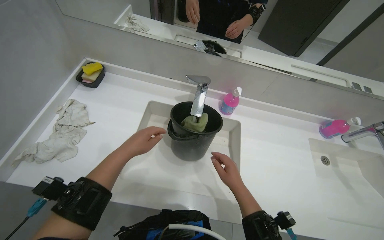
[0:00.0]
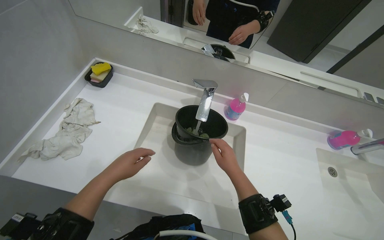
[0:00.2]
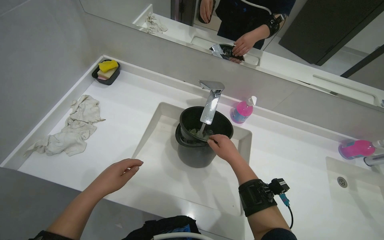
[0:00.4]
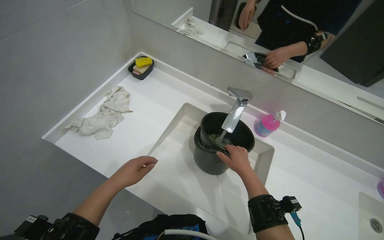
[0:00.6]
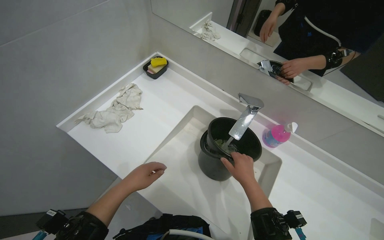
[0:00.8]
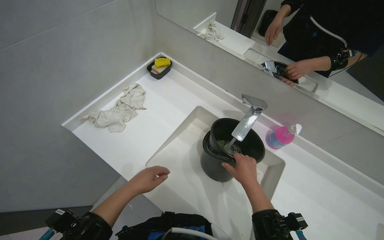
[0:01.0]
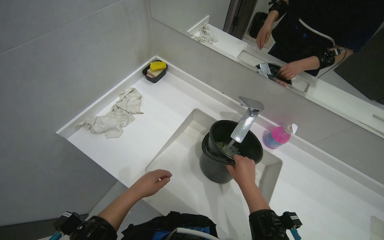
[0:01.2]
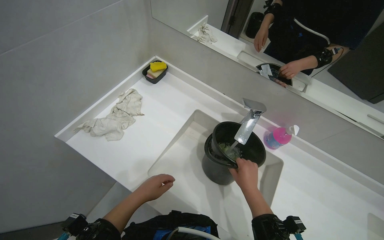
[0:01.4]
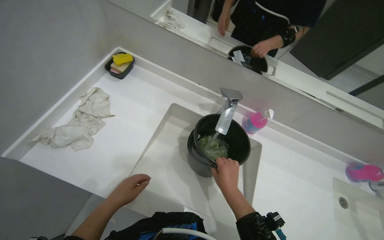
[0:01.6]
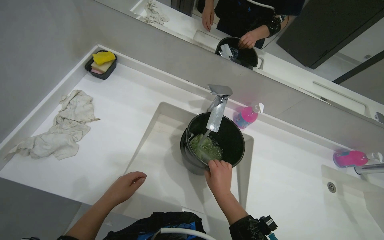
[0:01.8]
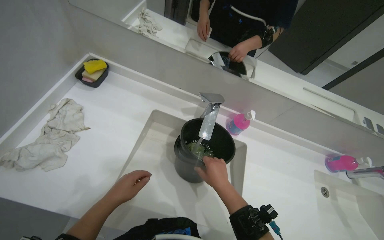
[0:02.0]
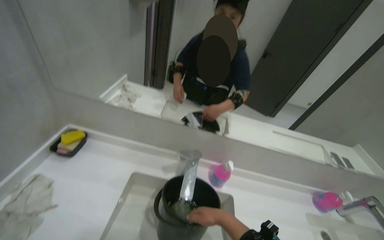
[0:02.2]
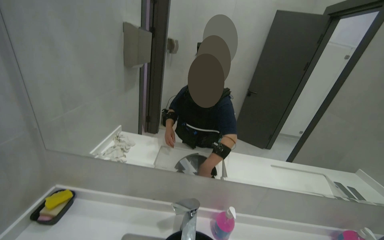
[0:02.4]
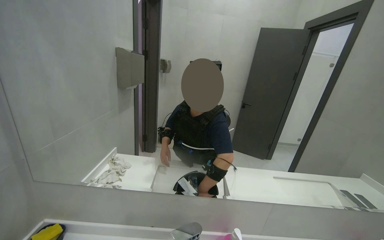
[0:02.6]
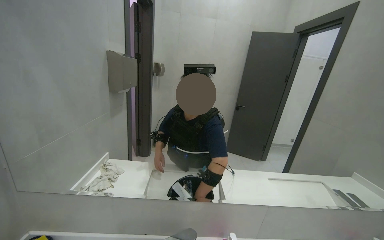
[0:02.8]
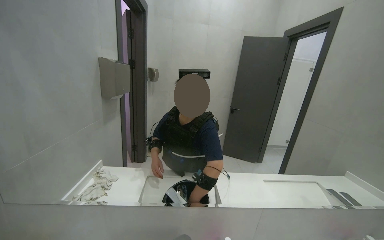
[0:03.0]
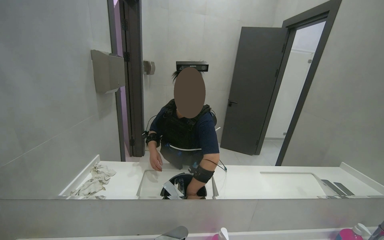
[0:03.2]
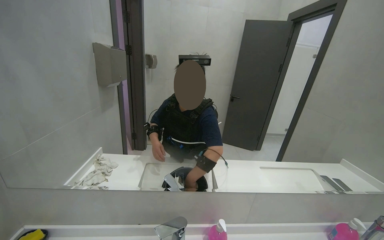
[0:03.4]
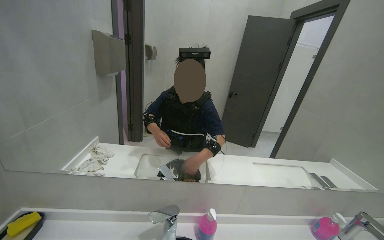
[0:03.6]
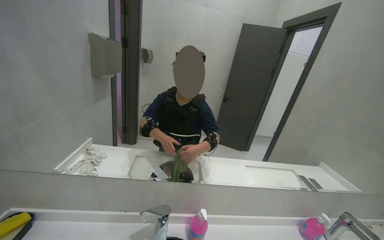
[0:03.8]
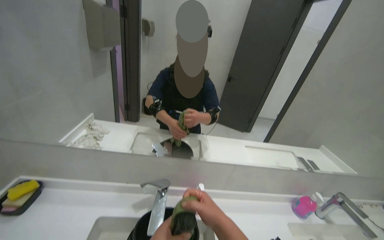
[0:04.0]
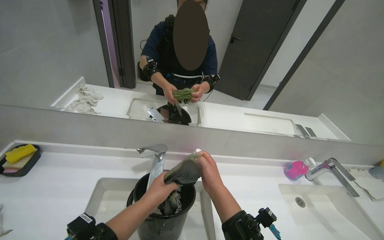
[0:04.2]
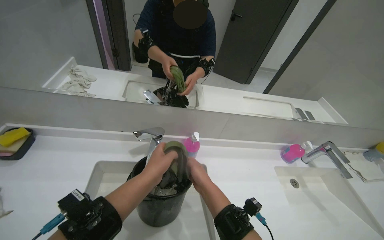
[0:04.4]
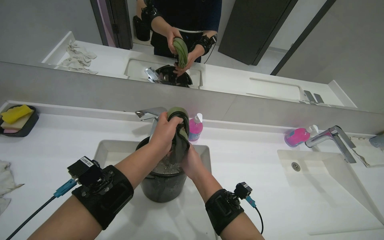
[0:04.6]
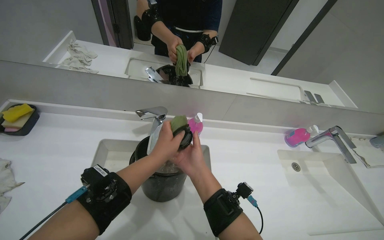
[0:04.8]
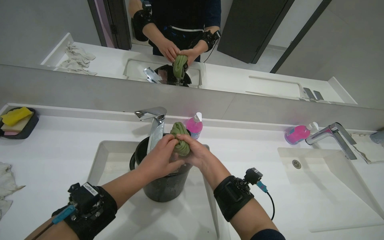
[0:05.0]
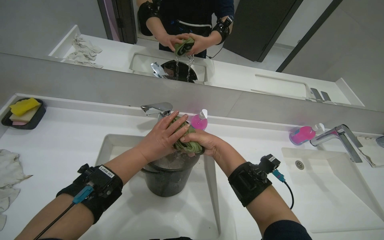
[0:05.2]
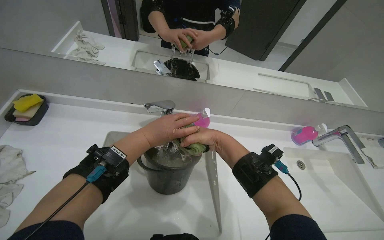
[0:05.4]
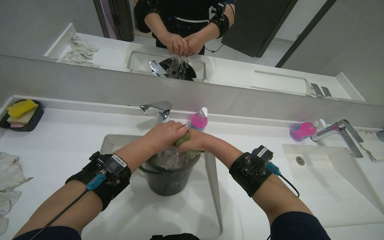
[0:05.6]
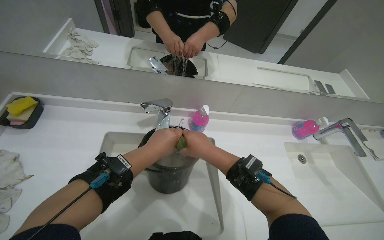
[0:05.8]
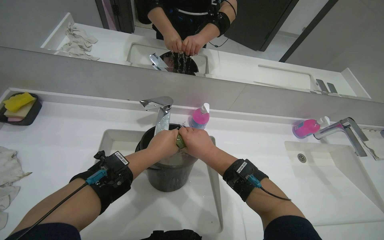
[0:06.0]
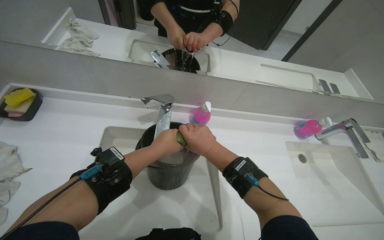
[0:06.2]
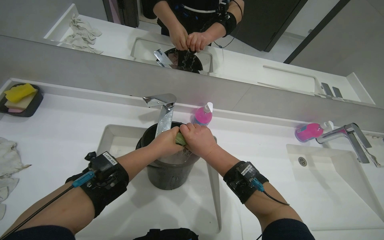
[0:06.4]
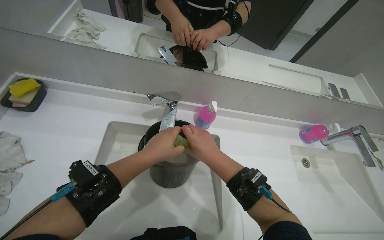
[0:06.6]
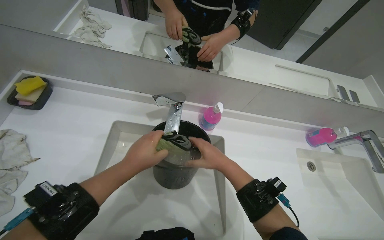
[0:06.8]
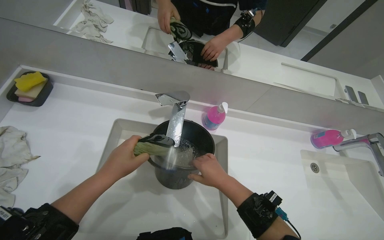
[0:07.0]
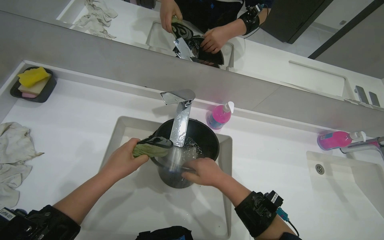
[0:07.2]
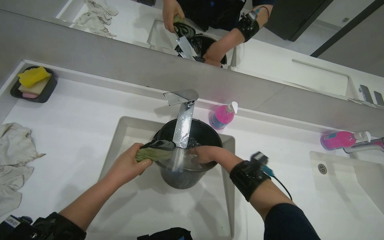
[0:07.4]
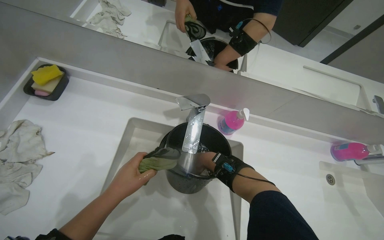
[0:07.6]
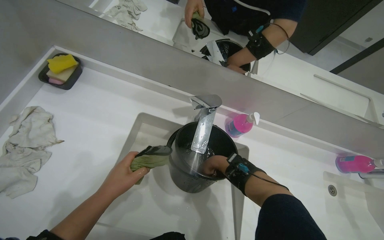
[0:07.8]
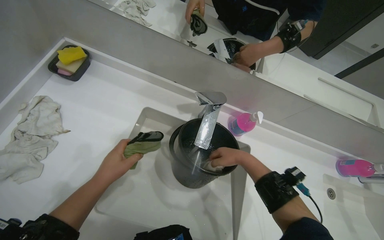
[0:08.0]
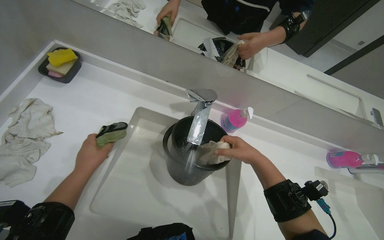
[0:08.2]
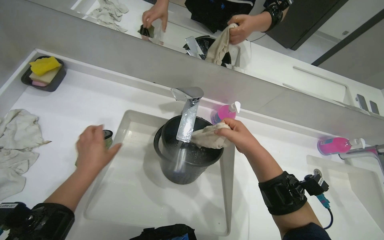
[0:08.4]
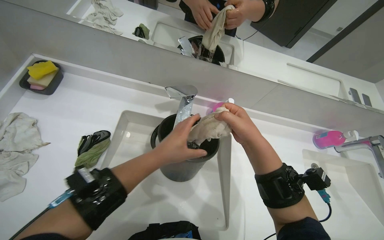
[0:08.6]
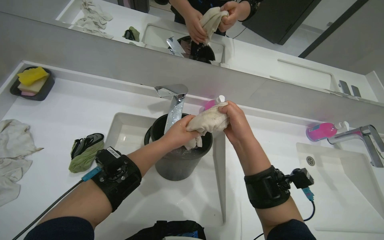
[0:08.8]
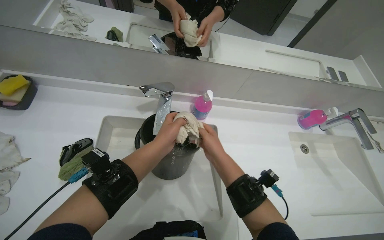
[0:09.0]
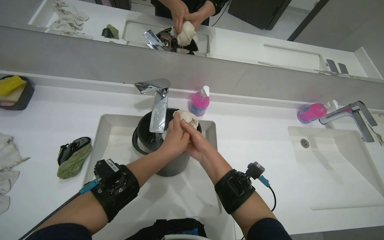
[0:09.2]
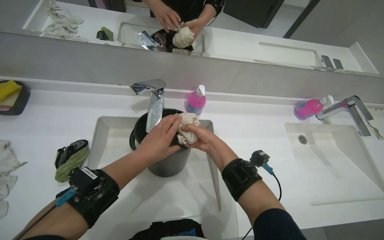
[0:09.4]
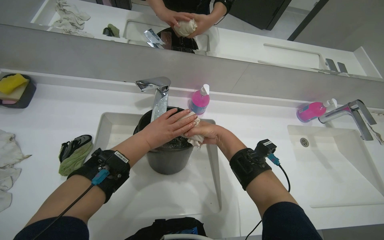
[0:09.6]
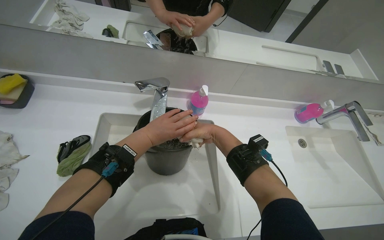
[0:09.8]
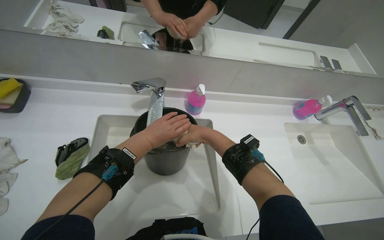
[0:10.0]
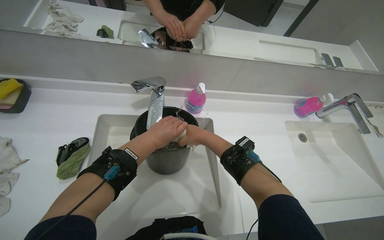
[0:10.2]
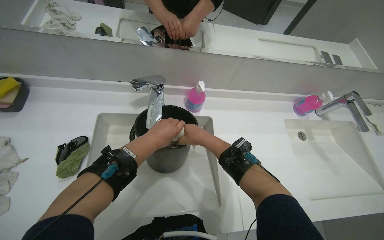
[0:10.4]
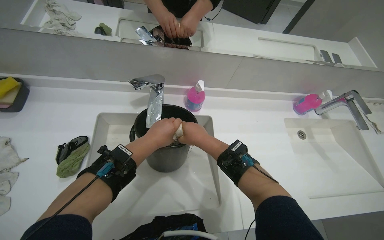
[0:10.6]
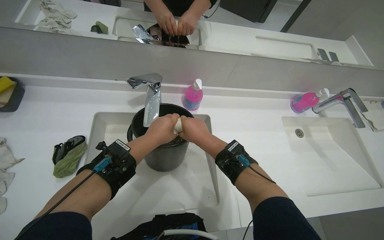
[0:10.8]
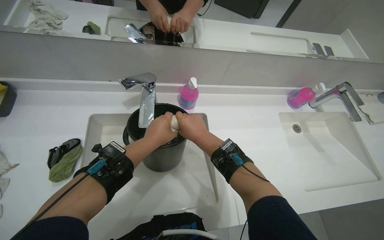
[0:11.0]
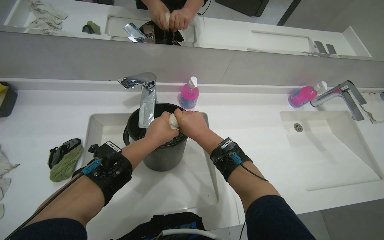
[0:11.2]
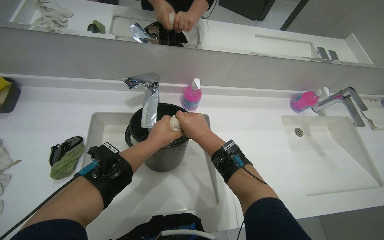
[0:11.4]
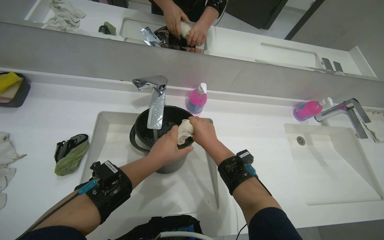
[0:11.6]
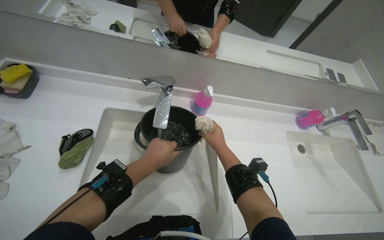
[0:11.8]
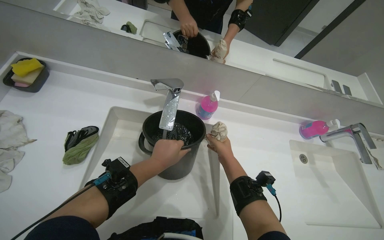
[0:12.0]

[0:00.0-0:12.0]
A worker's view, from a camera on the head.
Job: preparing cleaning supplies.
The whole recording: Washing cleaning cloths. The worker fills a bucket with water and washes cleaning cloths in the sink.
0:00.0 to 0:01.6: The left hand is displaced down the picture by about 10 cm.
0:01.6 to 0:03.0: The wearer's head swings about 30 degrees to the right. The view tips upward by approximately 40 degrees.
0:03.0 to 0:04.4: The view tilts approximately 30 degrees downward.
0:04.4 to 0:06.0: The hands are busy where they are.
0:06.0 to 0:07.6: The right hand is displaced farther from the camera by roughly 20 cm. The left hand moves to the left, roughly 15 cm.
0:07.6 to 0:09.0: The left hand is displaced to the right by some 20 cm. The right hand moves nearer to the camera, roughly 10 cm.
0:09.0 to 0:10.4: The hands are busy where they are.
0:10.4 to 0:12.0: The right hand is displaced farther from the camera by about 10 cm.

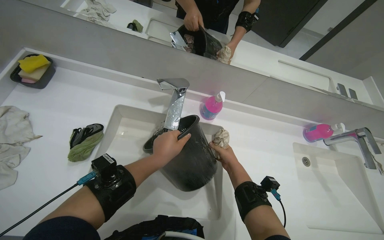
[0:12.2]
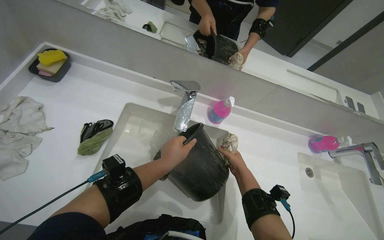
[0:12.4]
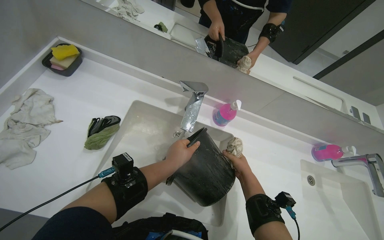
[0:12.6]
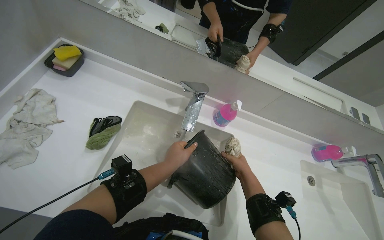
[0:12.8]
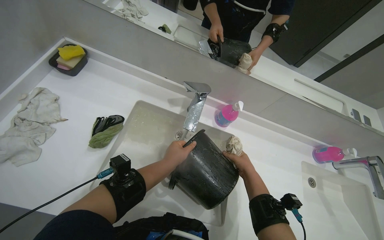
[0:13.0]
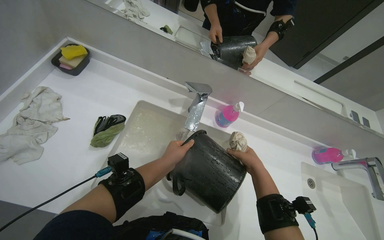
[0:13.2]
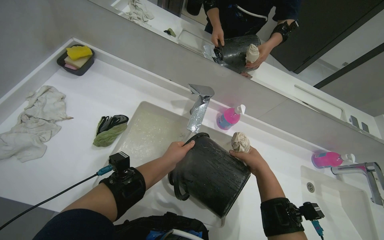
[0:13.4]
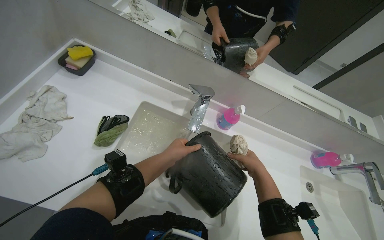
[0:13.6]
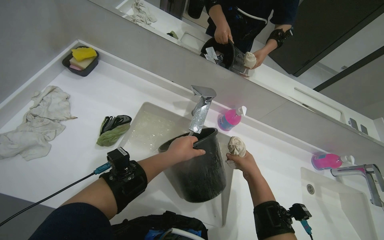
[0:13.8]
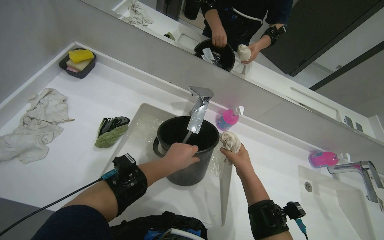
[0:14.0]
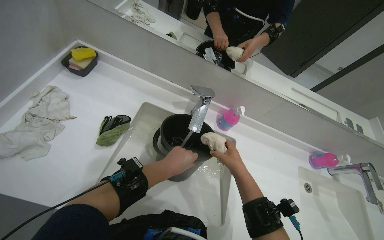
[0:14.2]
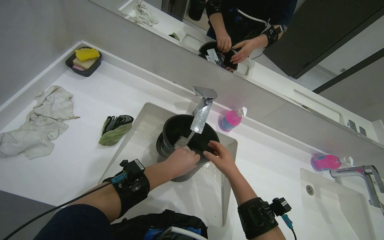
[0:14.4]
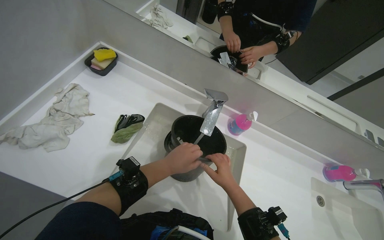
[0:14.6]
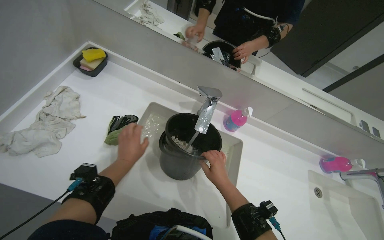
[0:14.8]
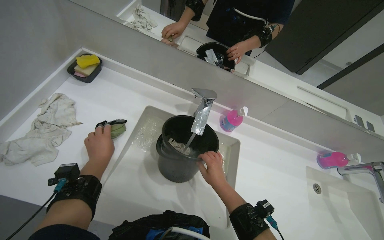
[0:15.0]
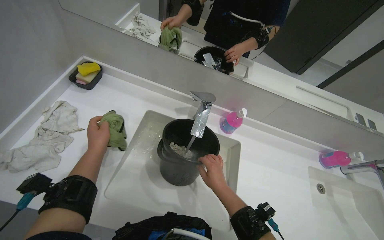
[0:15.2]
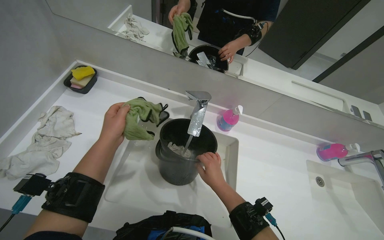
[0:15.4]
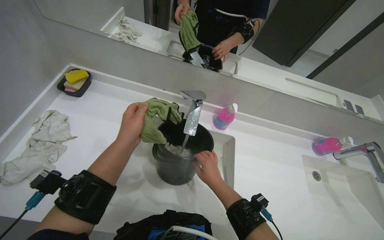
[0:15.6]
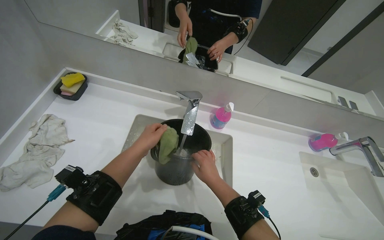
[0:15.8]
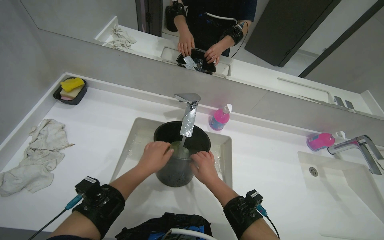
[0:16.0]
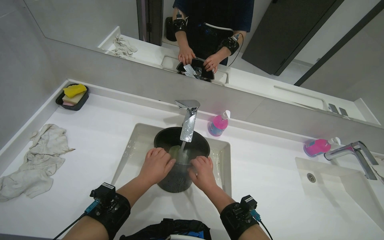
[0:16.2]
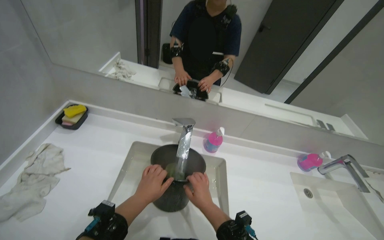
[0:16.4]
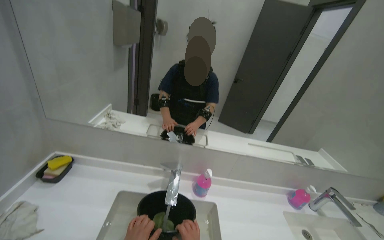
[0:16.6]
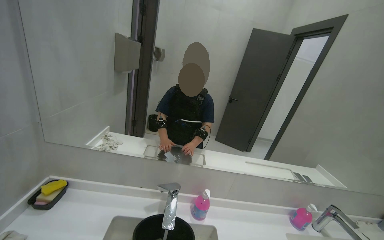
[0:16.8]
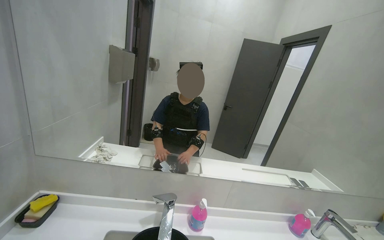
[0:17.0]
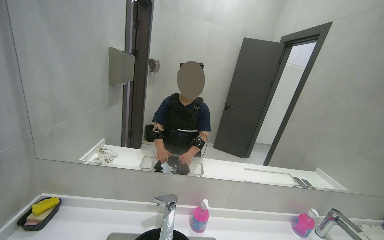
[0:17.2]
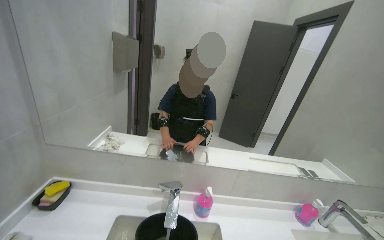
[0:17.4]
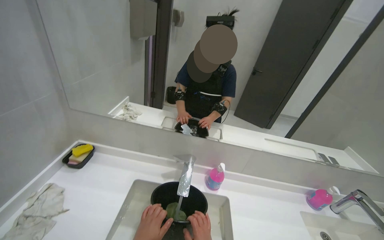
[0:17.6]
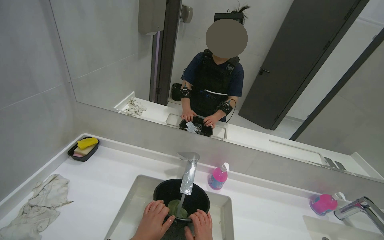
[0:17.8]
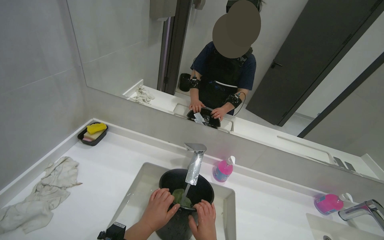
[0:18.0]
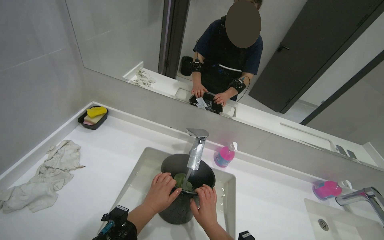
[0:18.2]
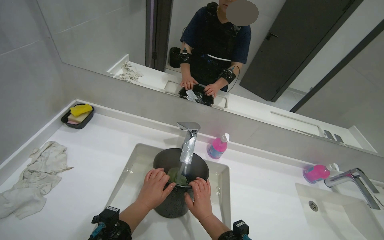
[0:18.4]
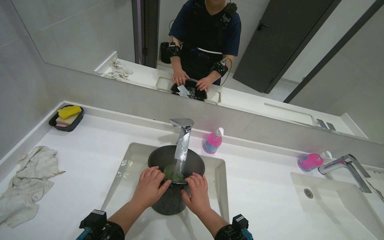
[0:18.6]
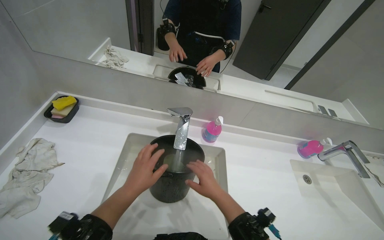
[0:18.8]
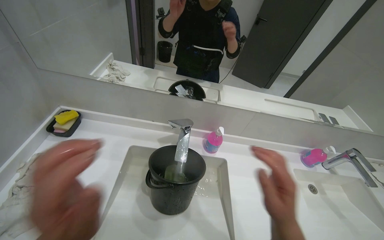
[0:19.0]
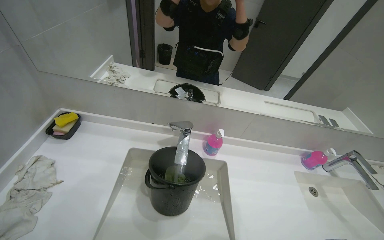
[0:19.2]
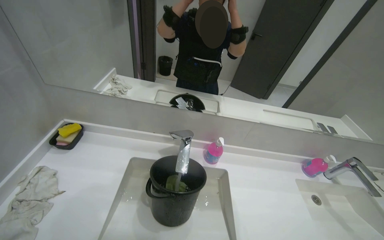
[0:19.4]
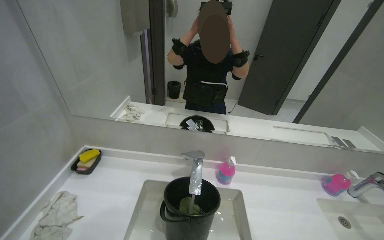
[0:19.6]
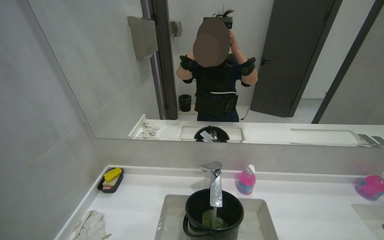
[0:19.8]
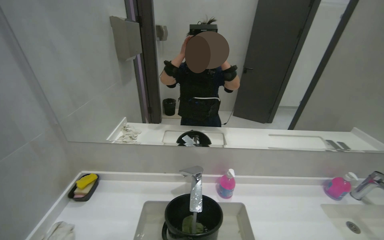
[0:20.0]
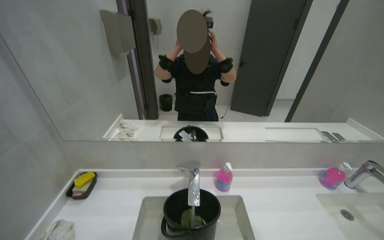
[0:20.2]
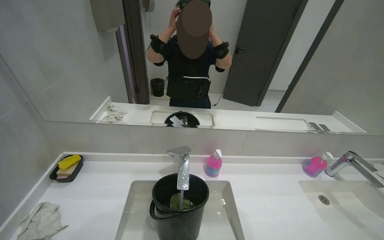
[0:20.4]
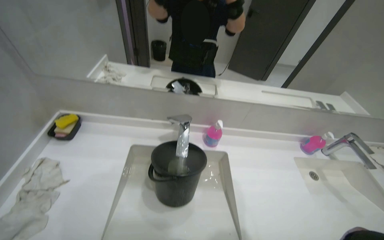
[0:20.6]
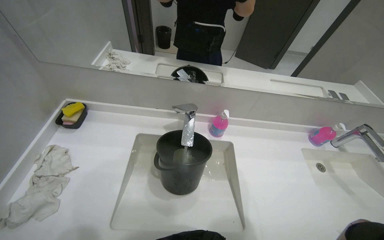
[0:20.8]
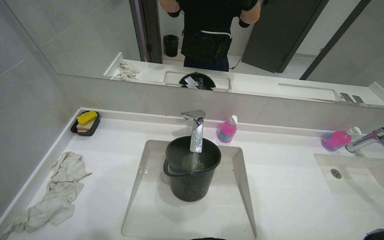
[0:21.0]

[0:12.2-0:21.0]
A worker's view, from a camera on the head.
Job: preparing cleaning supplies.
The whole recording: Washing cleaning cloths. The worker fills a bucket with water and washes cleaning cloths in the sink.
0:12.2 to 0:13.6: The right hand is displaced nearer to the camera by roughly 15 cm.
0:13.6 to 0:15.2: Both hands move to the left, approximately 20 cm.
0:15.2 to 0:16.6: The camera pitches upward, by some 25 degrees.
0:19.6 to 0:21.0: The camera pitches downward, by approximately 15 degrees.
